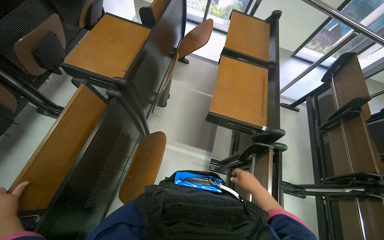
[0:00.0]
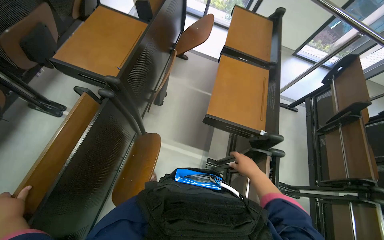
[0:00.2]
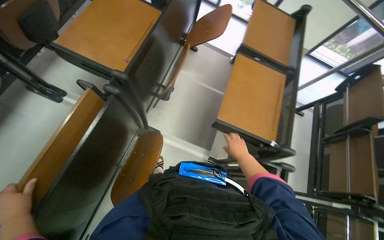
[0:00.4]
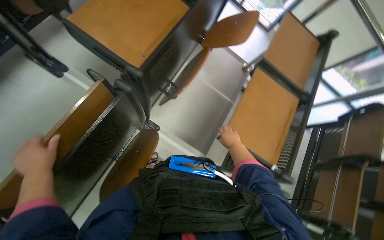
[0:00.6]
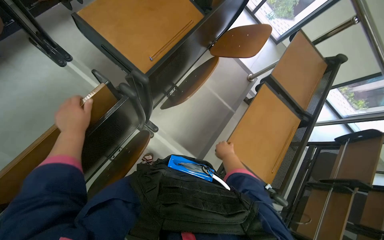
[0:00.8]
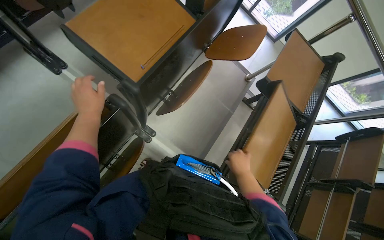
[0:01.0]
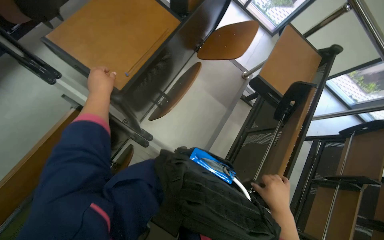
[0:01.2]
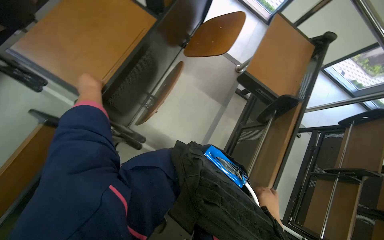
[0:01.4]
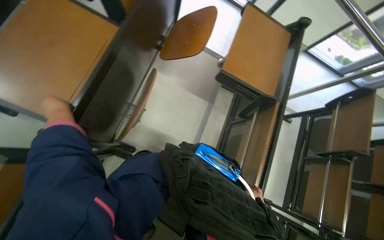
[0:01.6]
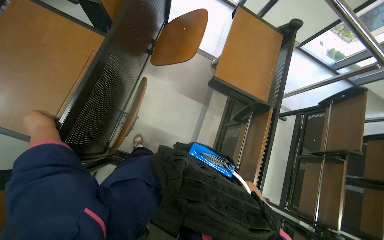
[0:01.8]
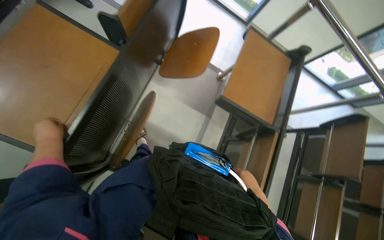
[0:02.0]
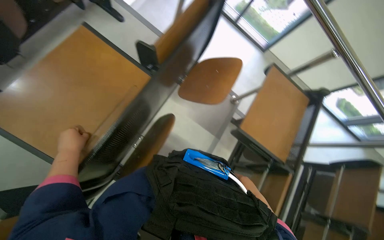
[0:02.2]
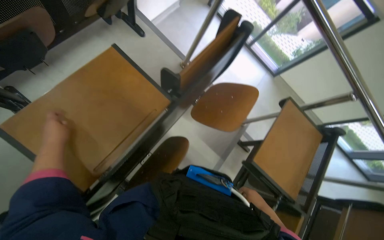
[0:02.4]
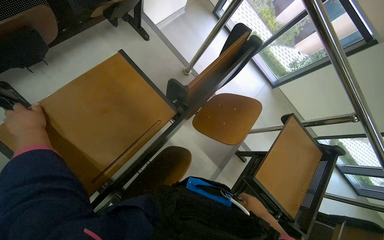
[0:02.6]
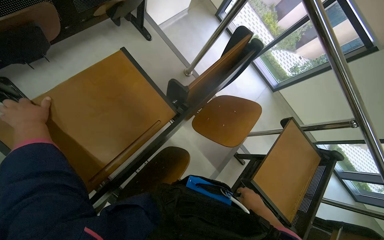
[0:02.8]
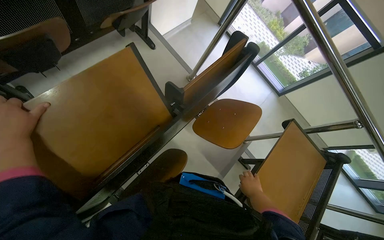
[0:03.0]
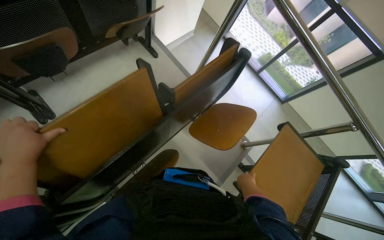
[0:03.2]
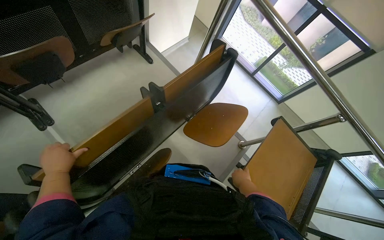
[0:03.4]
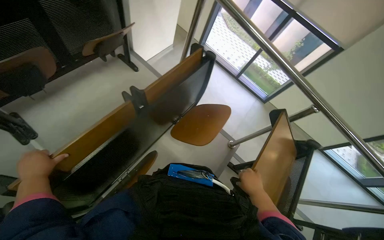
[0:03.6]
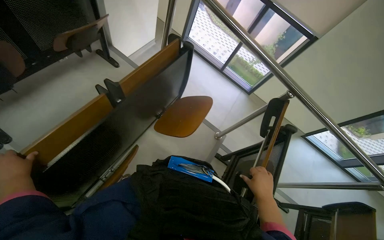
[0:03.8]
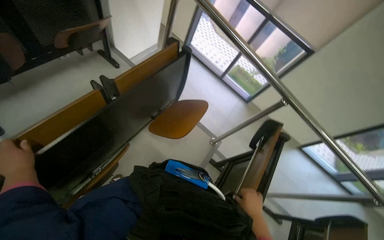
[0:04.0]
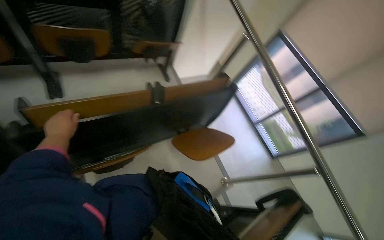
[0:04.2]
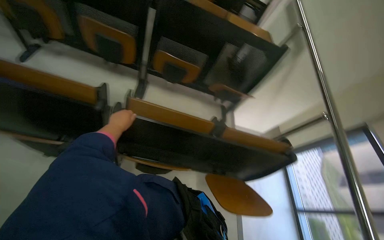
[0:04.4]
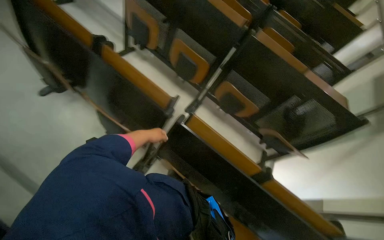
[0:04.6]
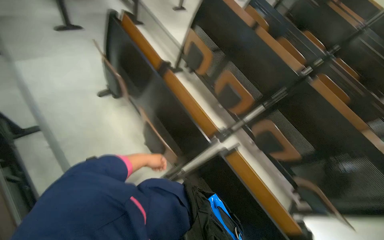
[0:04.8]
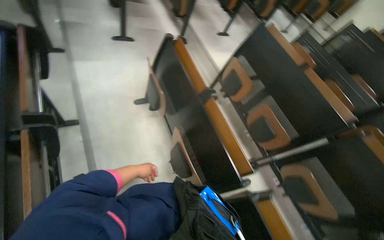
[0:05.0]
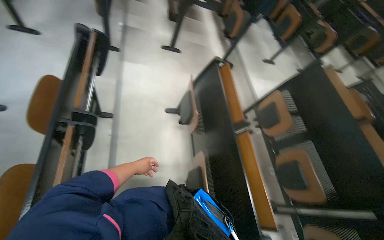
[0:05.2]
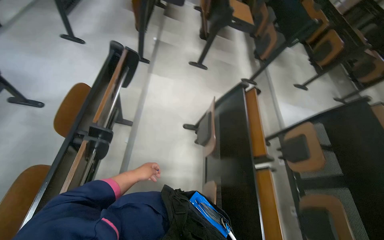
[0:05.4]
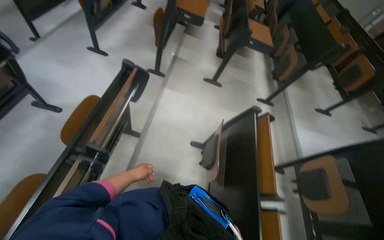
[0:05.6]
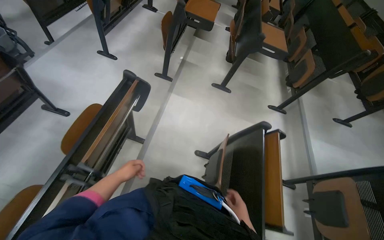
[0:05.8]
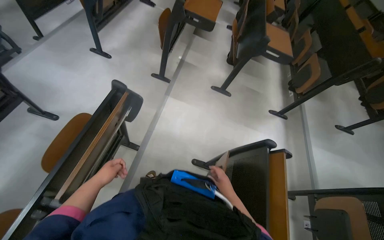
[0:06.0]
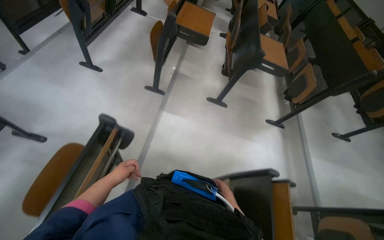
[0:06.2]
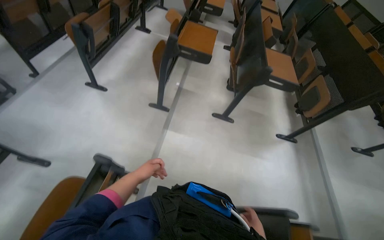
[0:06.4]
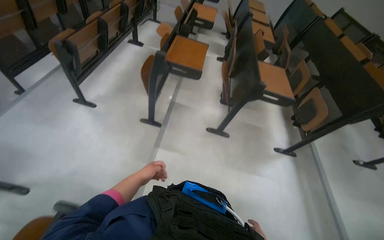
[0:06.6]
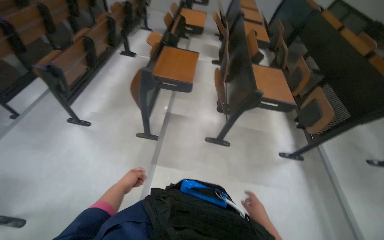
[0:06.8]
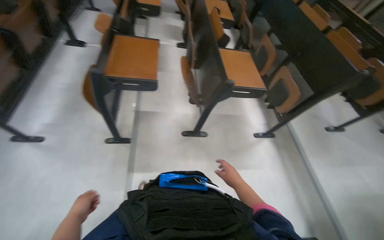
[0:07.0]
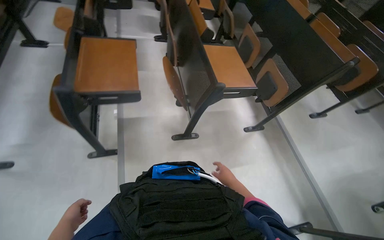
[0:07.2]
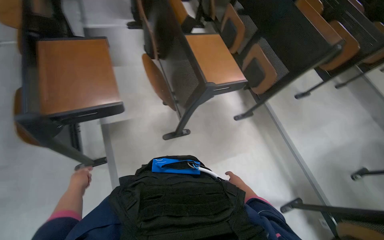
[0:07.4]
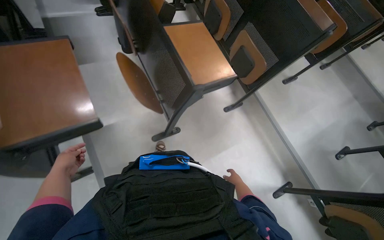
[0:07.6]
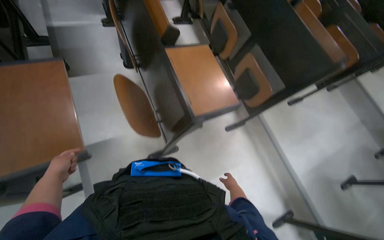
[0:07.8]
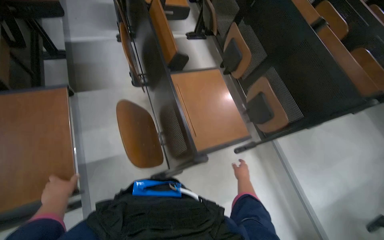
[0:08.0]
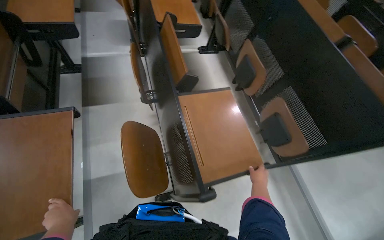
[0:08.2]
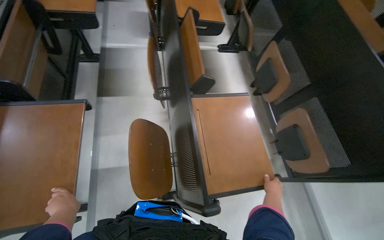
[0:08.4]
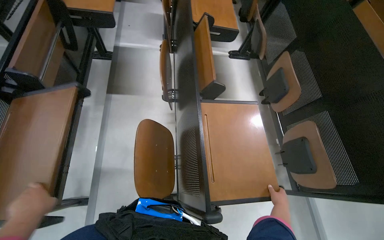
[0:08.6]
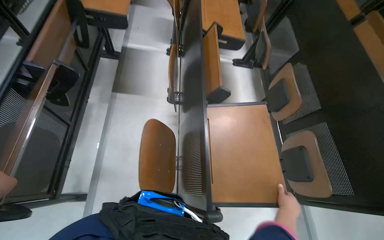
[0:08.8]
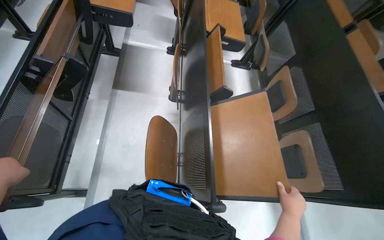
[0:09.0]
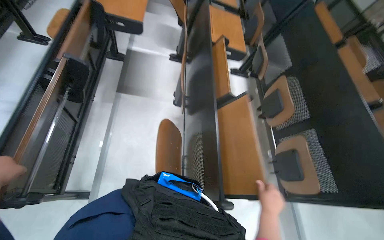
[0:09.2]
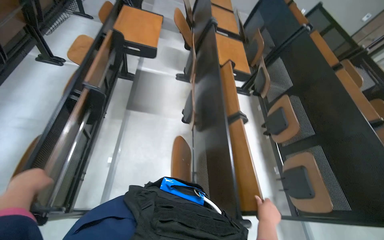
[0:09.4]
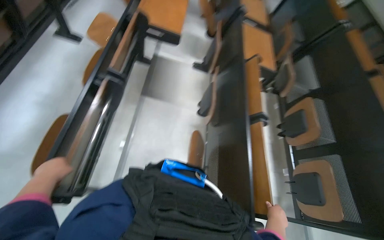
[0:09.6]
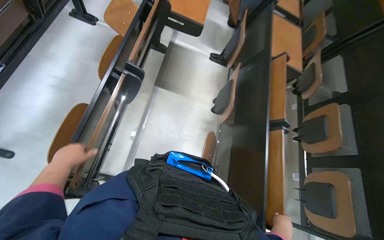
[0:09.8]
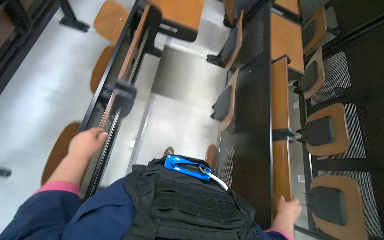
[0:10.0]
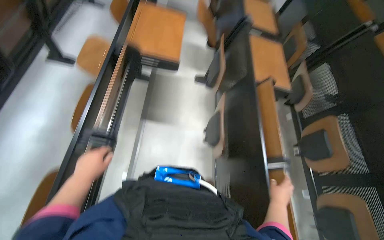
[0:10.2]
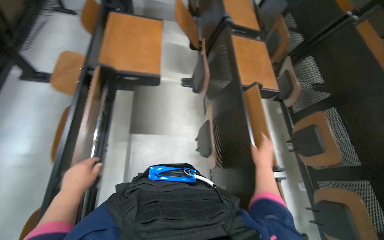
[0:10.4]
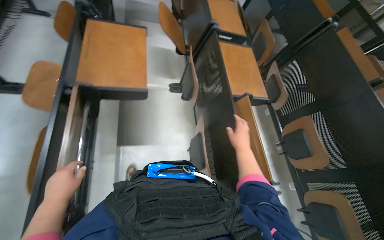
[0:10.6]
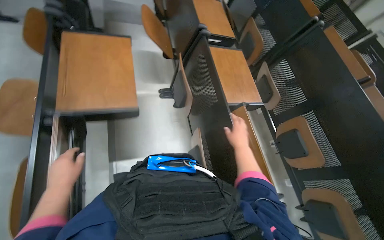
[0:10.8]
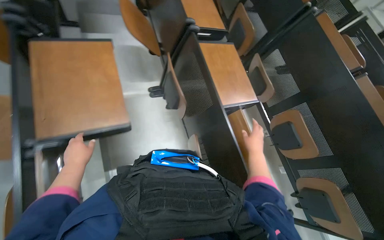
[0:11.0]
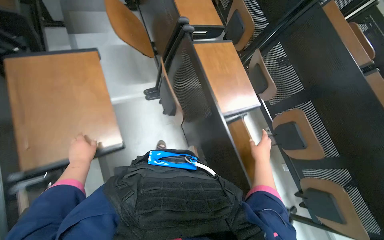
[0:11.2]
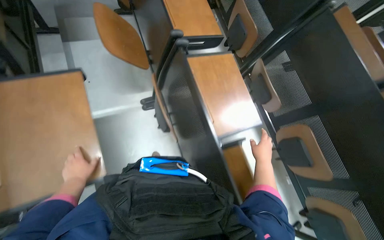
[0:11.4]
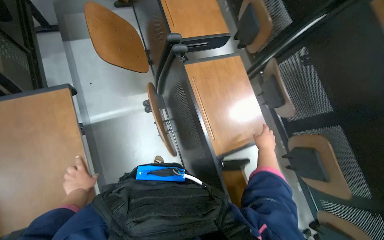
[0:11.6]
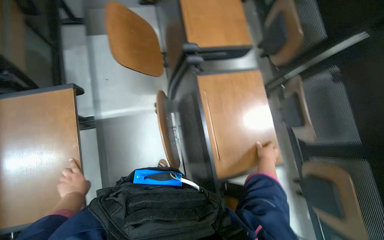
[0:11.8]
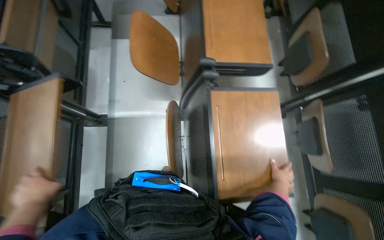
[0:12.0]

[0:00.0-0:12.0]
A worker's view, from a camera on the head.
Job: organizing items.
The whole recording: Adjusting lecture hall desks. Adjusts the desks in the lecture hall, moving them into position.
0:00.0 to 0:01.6: The wearer moves approximately 50 cm. The view tilts approximately 15 degrees downward.
0:01.6 to 0:03.0: The right hand goes approximately 70 cm up the picture.
0:03.0 to 0:04.4: The camera travels roughly 40 cm. The head turns to the left by some 50 degrees. The wearer looks some 35 degrees further upward.
0:04.4 to 0:06.0: The wearer moves roughly 80 cm. The wearer looks about 95 degrees further to the left. The view tilts approximately 30 degrees upward.
0:06.0 to 0:07.6: The wearer moves roughly 1 m. The head turns to the right by roughly 40 degrees. The wearer looks approximately 15 degrees further downward.
0:07.6 to 0:09.0: The wearer moves about 40 cm. The wearer looks about 30 degrees further to the left.
0:09.0 to 0:10.4: The camera is carried about 50 cm.
0:10.4 to 0:12.0: The head travels approximately 90 cm. The camera pitches downward, by some 15 degrees.

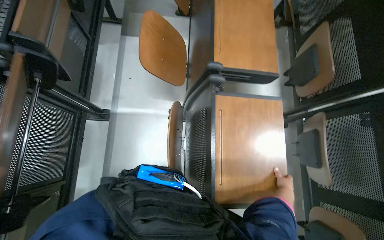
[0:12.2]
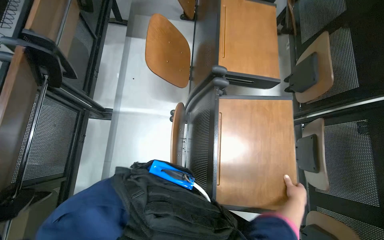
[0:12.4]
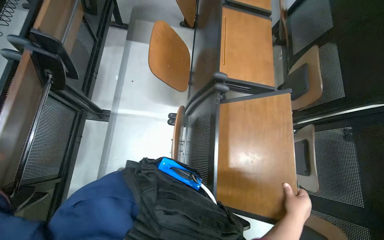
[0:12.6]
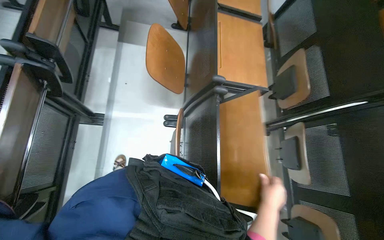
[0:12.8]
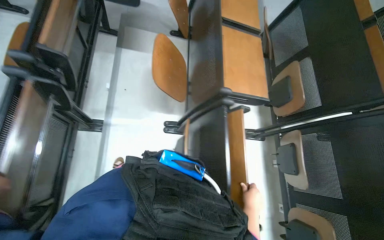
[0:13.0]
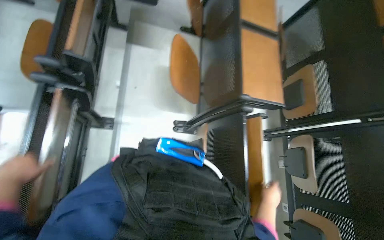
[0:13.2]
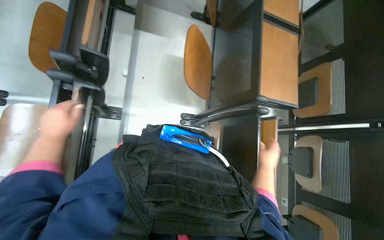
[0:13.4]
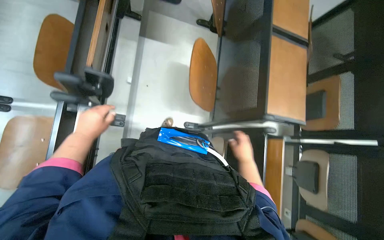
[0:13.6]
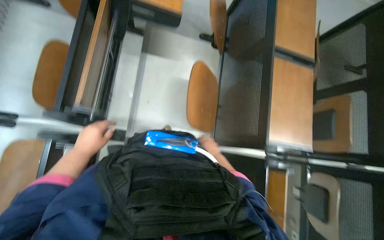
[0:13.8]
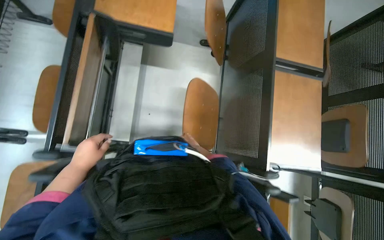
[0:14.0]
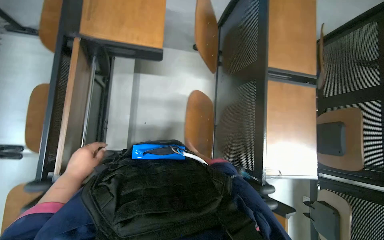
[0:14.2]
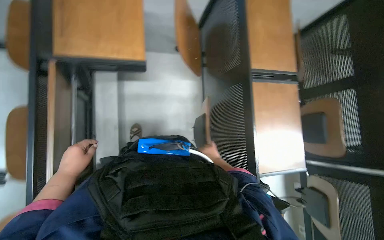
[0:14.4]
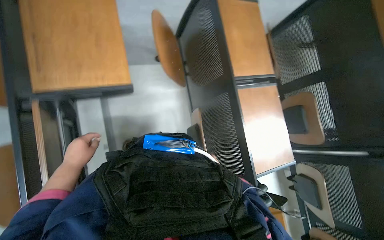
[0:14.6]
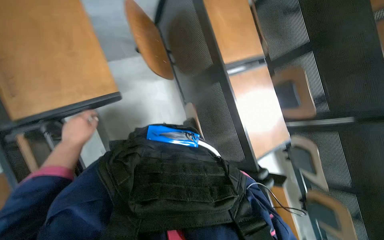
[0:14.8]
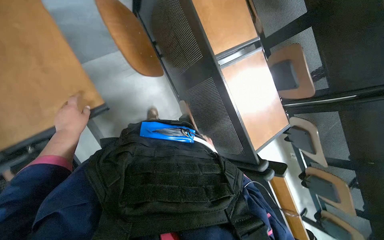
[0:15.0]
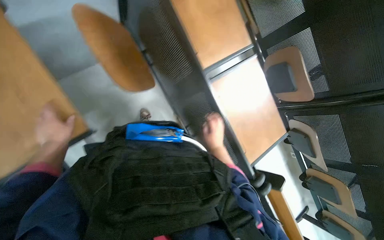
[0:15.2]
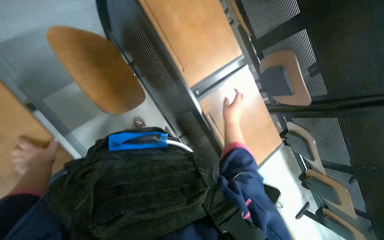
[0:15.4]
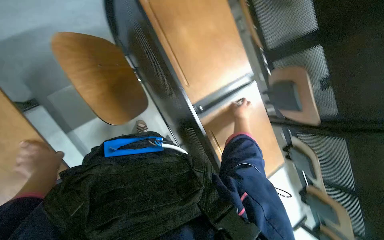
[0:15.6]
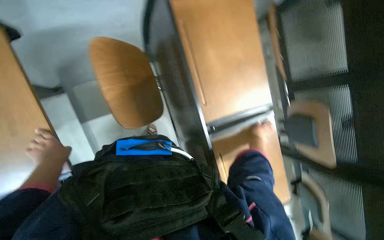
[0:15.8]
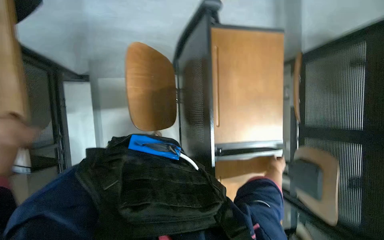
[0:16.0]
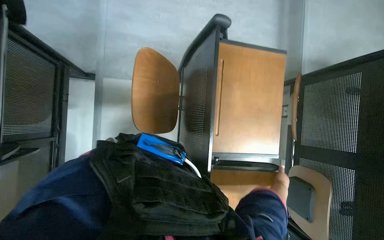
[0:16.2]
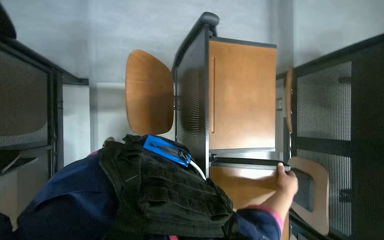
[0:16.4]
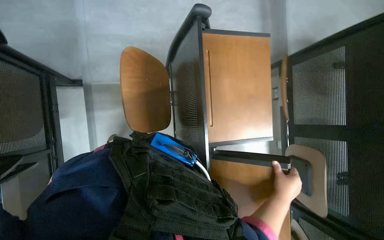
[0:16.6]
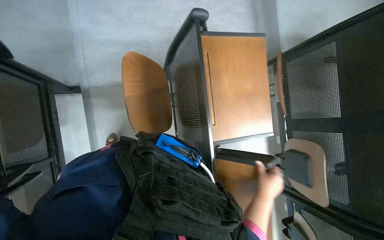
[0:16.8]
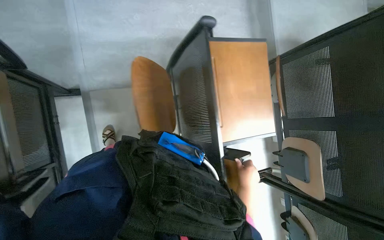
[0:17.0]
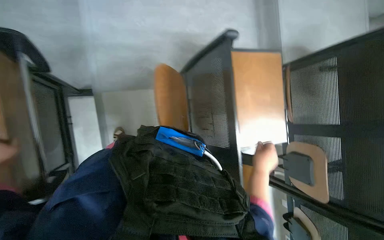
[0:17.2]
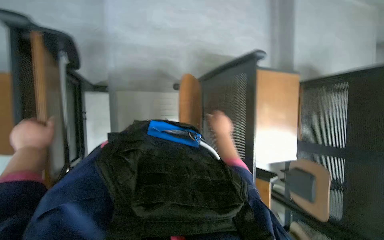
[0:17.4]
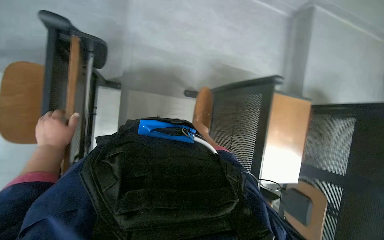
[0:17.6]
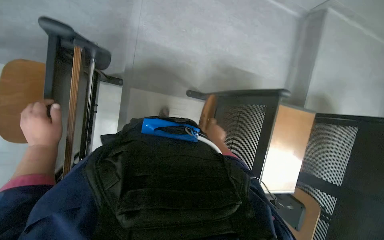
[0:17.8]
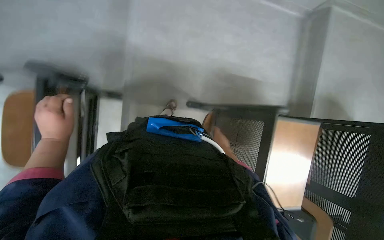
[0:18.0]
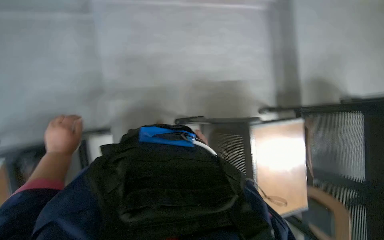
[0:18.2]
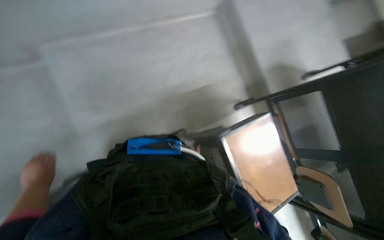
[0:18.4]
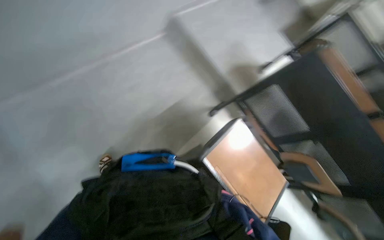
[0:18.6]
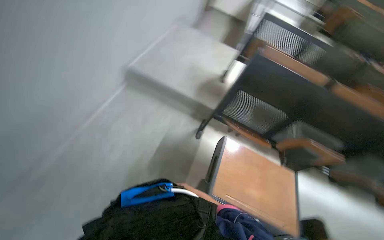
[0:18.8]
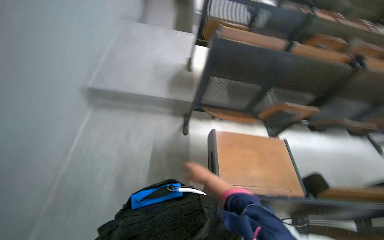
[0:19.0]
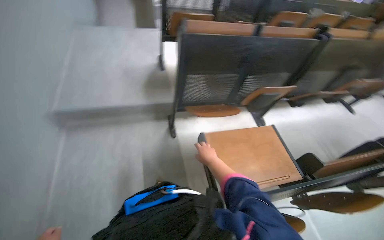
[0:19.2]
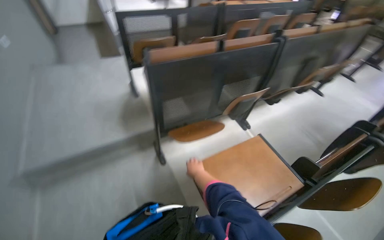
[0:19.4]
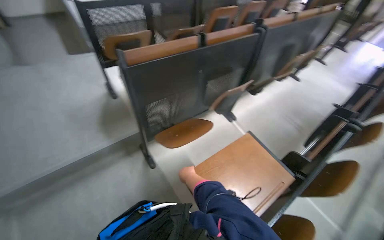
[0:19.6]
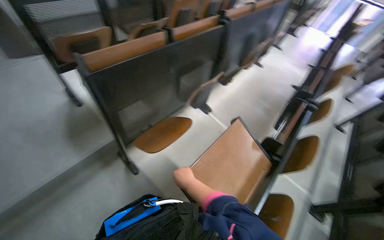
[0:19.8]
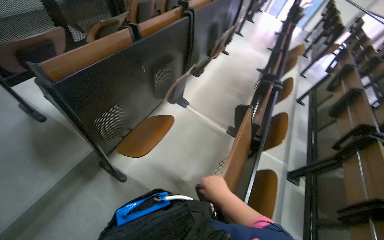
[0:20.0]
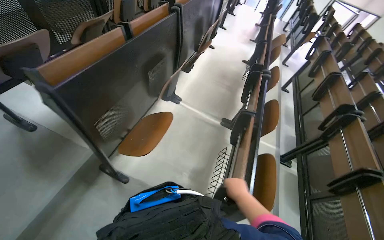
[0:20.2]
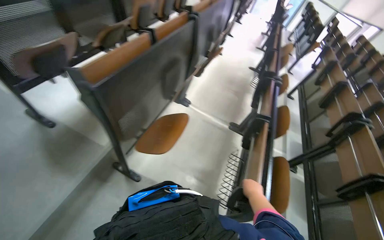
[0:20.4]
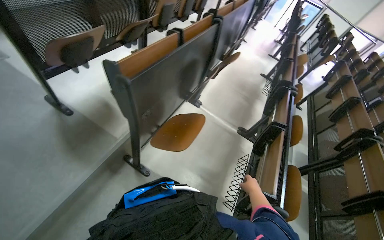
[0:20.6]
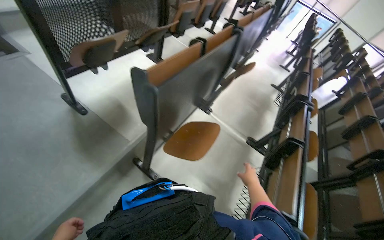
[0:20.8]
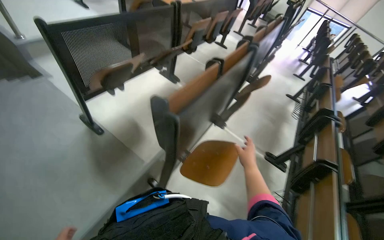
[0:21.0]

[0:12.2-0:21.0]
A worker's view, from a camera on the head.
Job: organizing items.
The whole recording: Adjusting lecture hall desks. Adjusts the desks in the lecture hall, moving them into position.
0:12.2 to 0:13.6: The camera is carried some 50 cm.
0:13.6 to 0:15.2: The camera travels roughly 50 cm. The scene turns roughly 30 degrees counterclockwise in the picture.
0:15.2 to 0:16.6: Everything in view rotates approximately 25 degrees clockwise.
0:16.6 to 0:18.0: The head travels roughly 50 cm.
0:18.0 to 0:19.6: The wearer looks some 105 degrees further to the right. The camera pitches upward, by some 25 degrees.
0:19.6 to 0:21.0: The wearer moves roughly 60 cm. The wearer's head swings about 20 degrees to the right.
